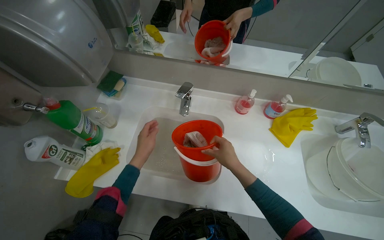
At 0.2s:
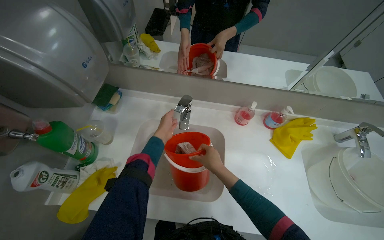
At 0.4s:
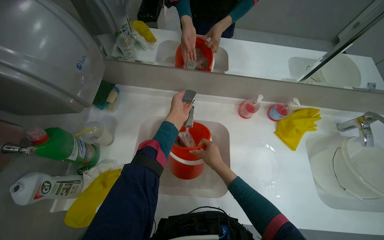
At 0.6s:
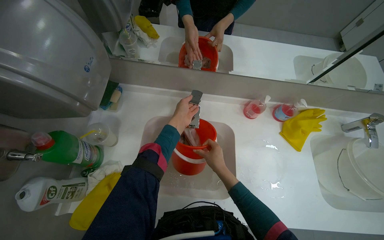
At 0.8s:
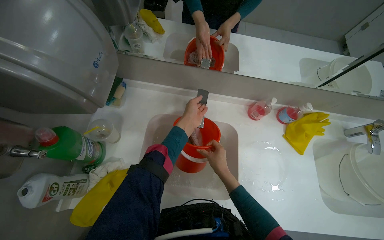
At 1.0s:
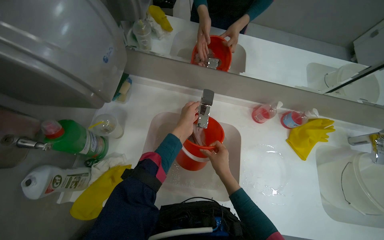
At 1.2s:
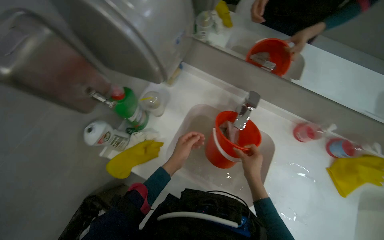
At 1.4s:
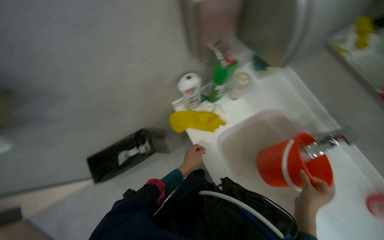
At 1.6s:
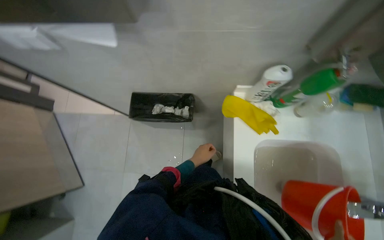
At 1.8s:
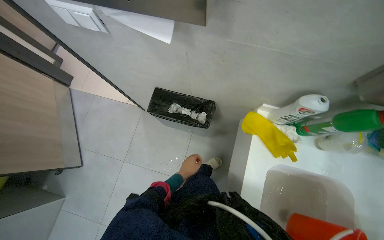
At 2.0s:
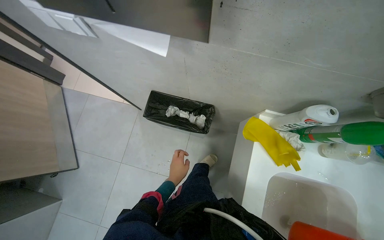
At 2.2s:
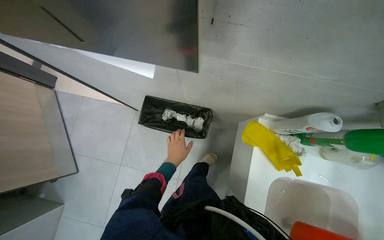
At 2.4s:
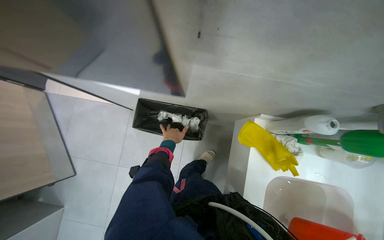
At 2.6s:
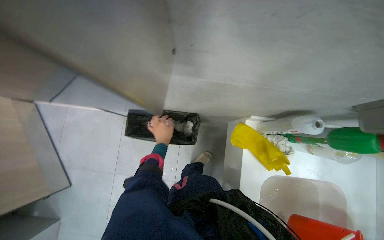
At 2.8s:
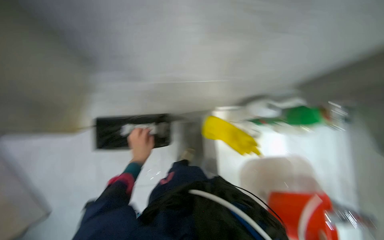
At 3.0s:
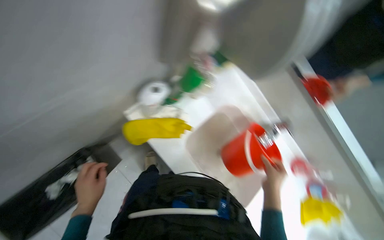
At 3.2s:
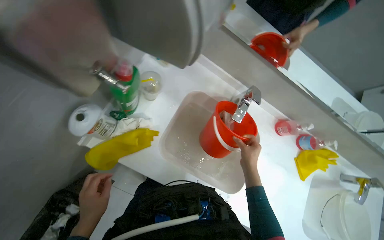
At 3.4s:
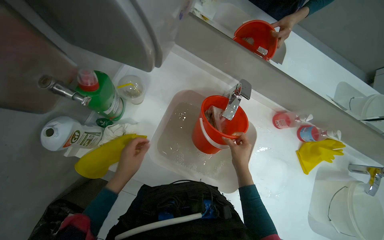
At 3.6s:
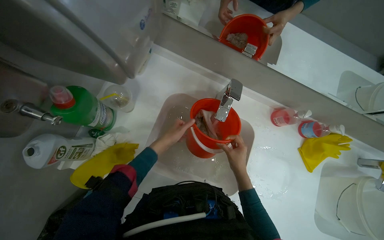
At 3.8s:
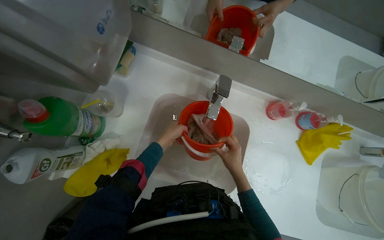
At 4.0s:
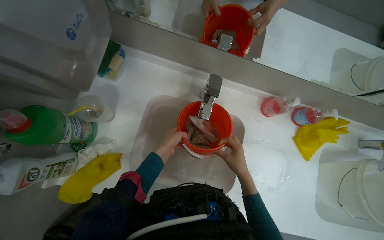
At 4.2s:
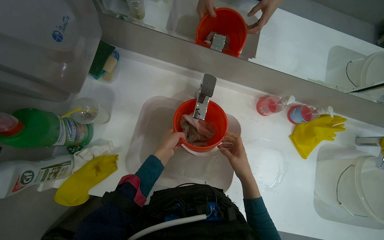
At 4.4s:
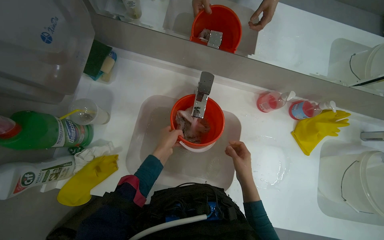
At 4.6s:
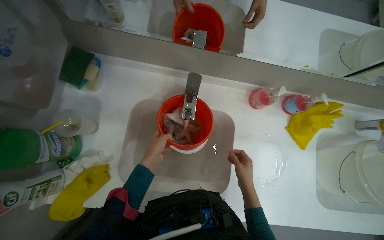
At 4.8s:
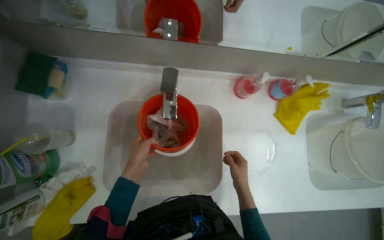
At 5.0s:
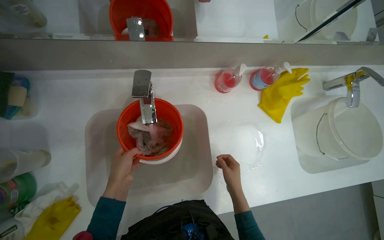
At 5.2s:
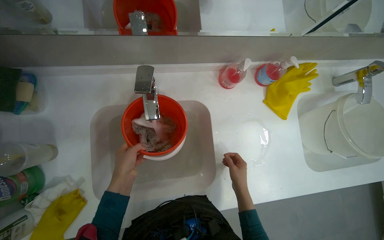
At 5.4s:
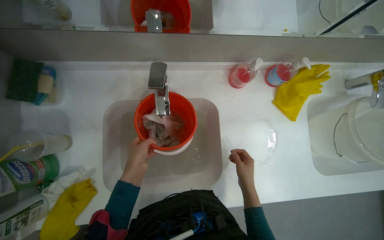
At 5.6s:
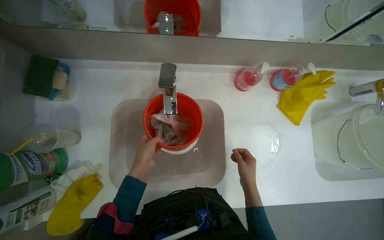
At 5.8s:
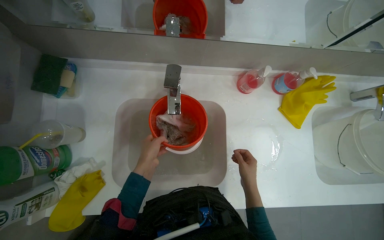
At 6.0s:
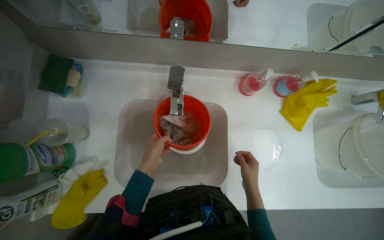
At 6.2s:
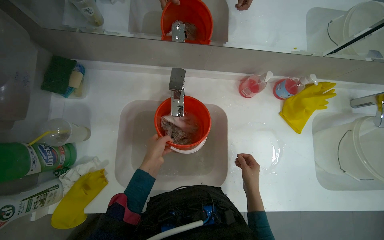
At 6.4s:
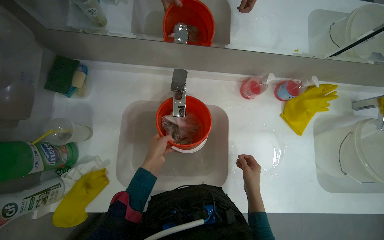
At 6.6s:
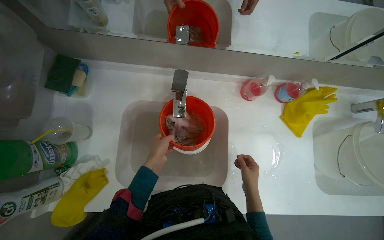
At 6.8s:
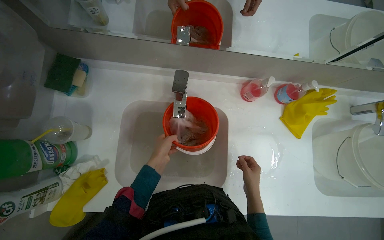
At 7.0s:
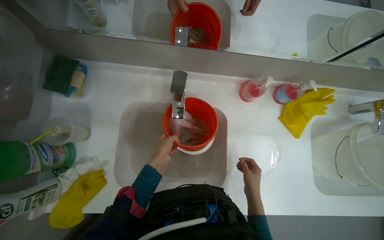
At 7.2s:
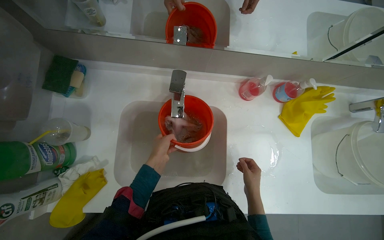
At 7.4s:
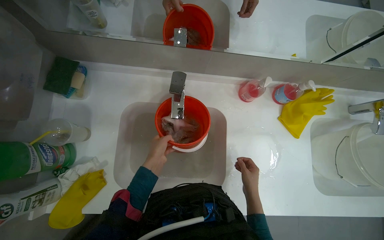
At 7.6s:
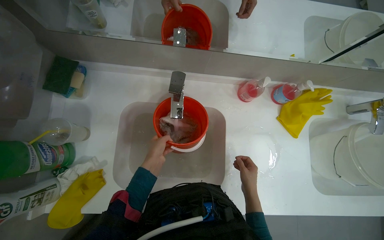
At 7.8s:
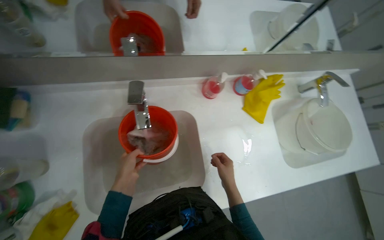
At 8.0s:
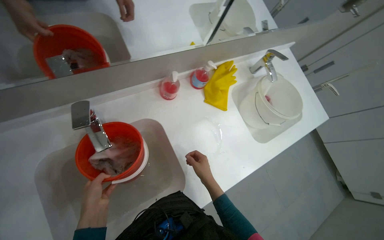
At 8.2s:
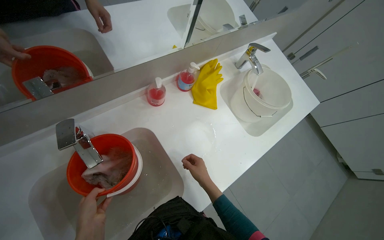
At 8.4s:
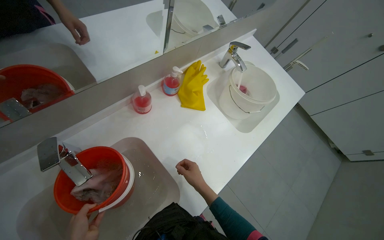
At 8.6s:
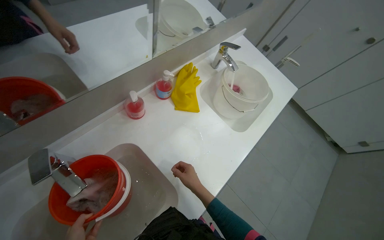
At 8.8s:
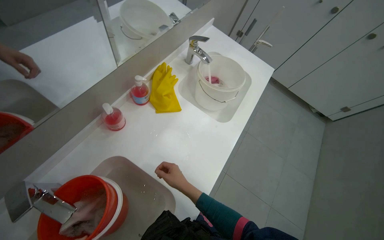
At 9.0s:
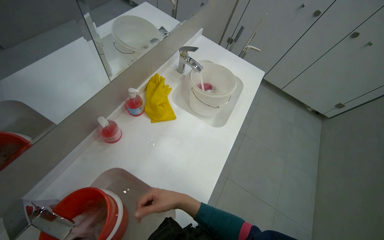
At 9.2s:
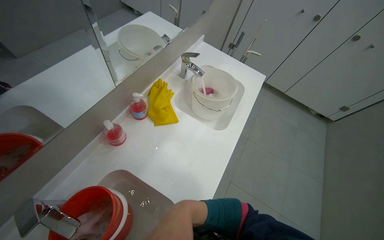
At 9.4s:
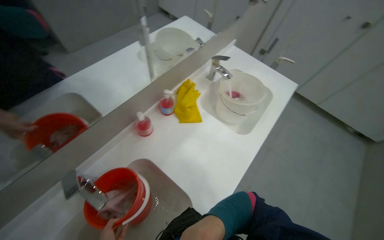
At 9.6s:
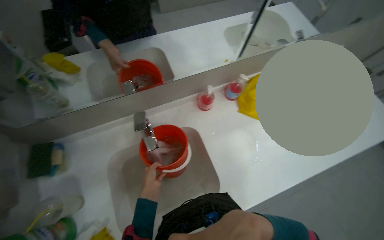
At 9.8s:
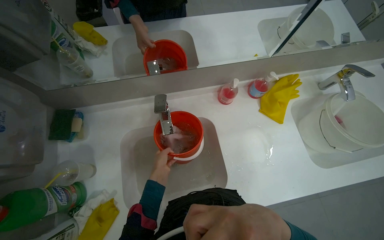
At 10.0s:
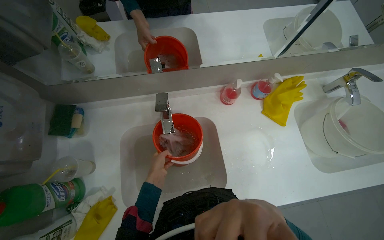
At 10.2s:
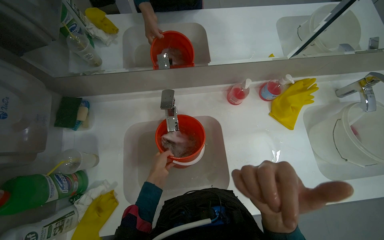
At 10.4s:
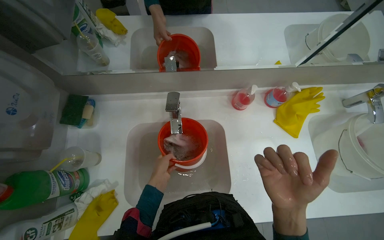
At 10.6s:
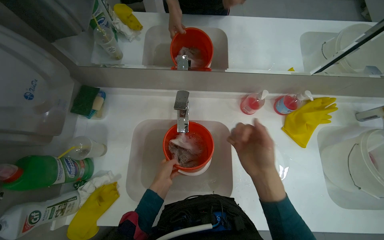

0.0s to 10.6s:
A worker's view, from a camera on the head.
Job: managing laundry.
The whole recording: Washing cloths in sinks. The worker washes and wrings various cloths in the sinks.
0.0s to 1.6s: The wearer looks approximately 85 degrees further to the left. The view tips downward by some 20 degrees.
1.6s to 3.0s: The head rotates roughly 45 degrees to the right.
3.0s to 4.6s: The camera is carried about 40 cm. The scene turns some 40 degrees counterclockwise in the picture.
6.0s to 7.6s: The hands work in one place, with small movements.
7.6s to 9.0s: The head turns to the right by about 65 degrees.
9.0s to 10.6s: The wearer looks about 65 degrees further to the left.

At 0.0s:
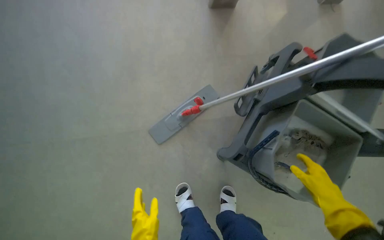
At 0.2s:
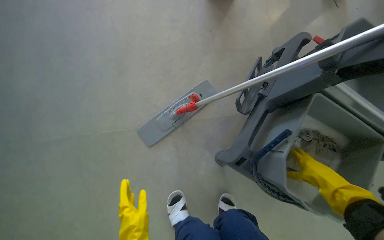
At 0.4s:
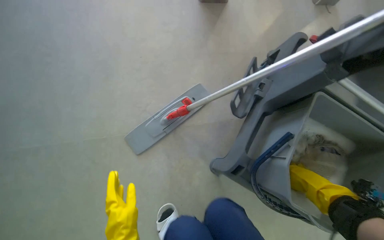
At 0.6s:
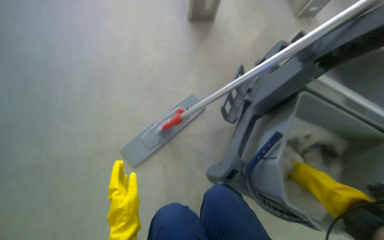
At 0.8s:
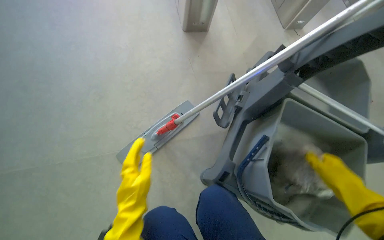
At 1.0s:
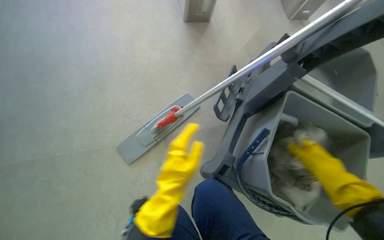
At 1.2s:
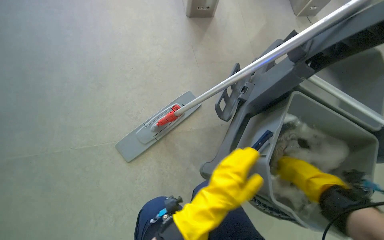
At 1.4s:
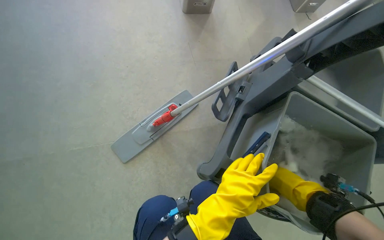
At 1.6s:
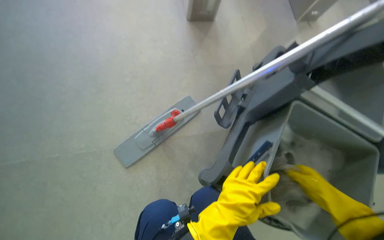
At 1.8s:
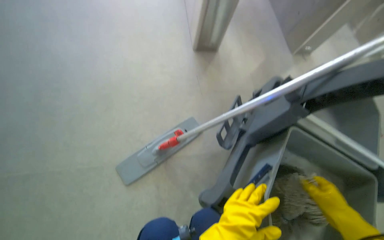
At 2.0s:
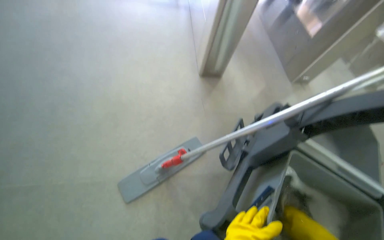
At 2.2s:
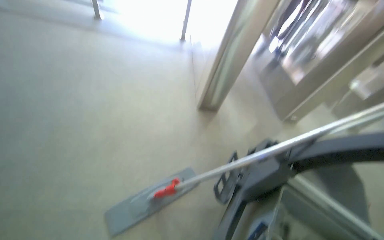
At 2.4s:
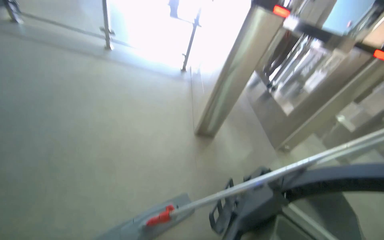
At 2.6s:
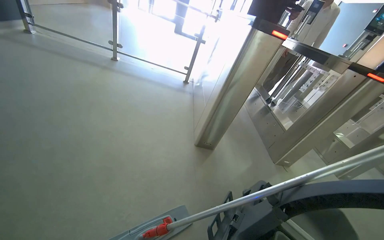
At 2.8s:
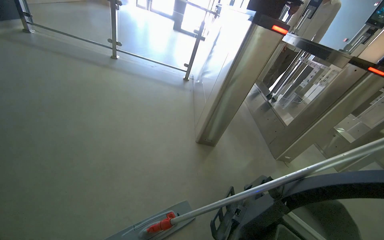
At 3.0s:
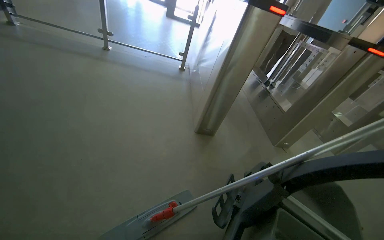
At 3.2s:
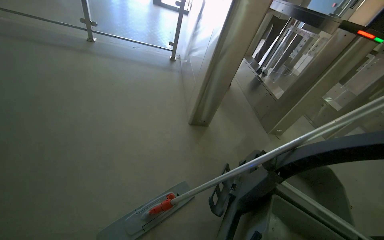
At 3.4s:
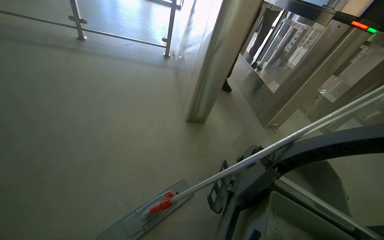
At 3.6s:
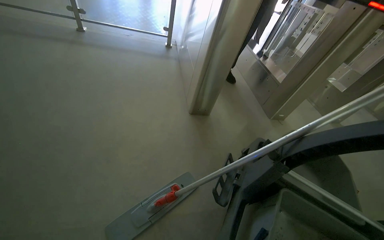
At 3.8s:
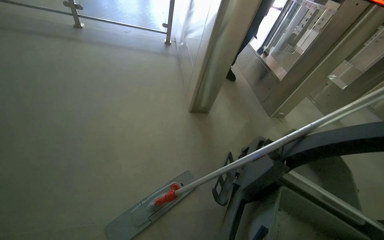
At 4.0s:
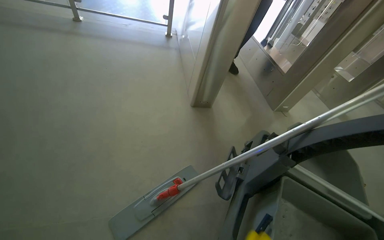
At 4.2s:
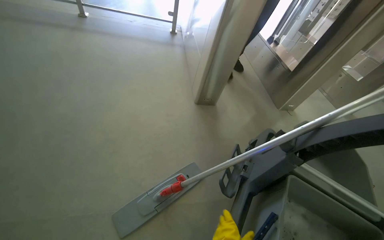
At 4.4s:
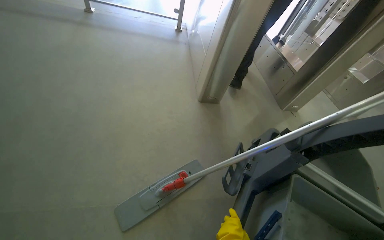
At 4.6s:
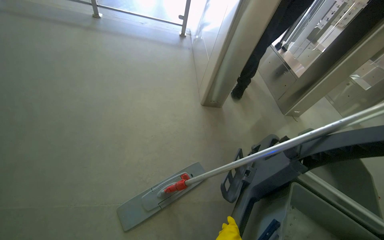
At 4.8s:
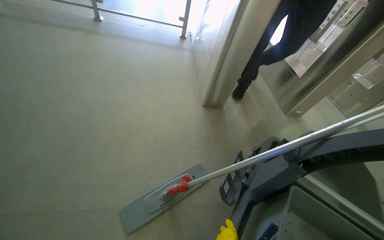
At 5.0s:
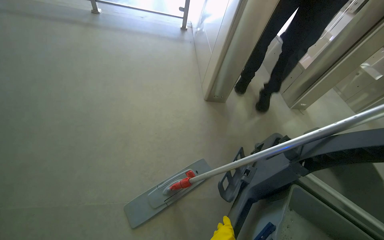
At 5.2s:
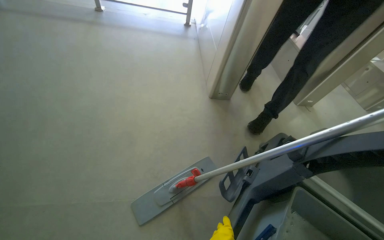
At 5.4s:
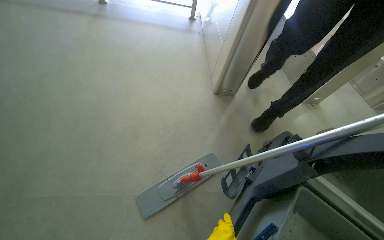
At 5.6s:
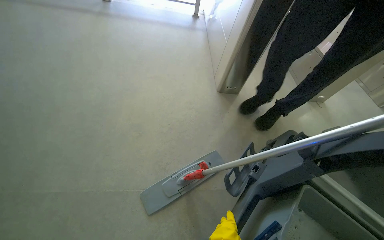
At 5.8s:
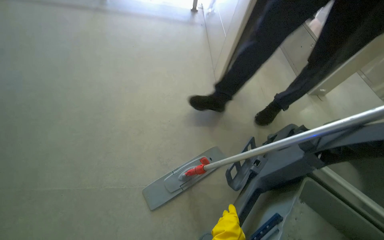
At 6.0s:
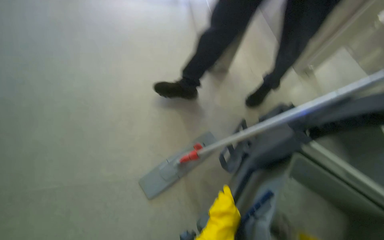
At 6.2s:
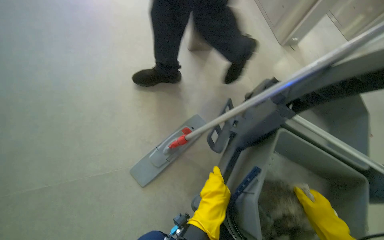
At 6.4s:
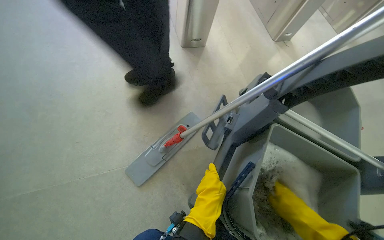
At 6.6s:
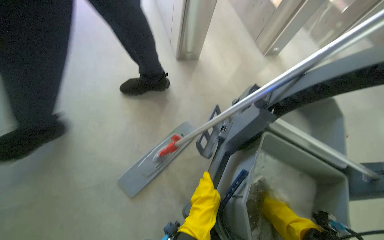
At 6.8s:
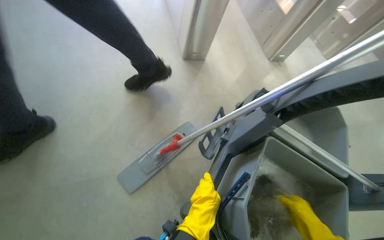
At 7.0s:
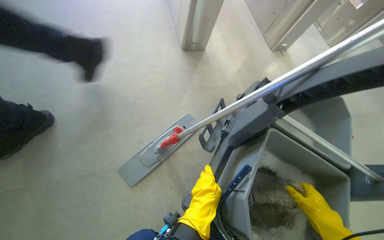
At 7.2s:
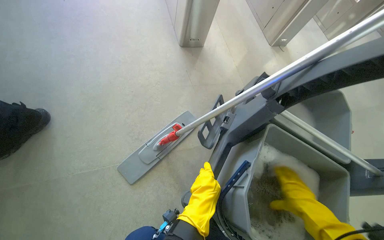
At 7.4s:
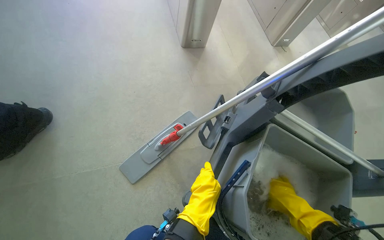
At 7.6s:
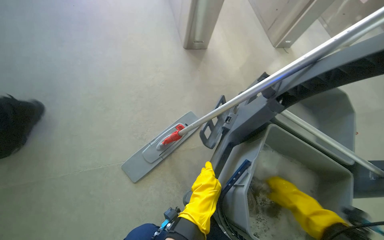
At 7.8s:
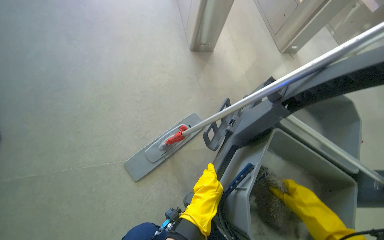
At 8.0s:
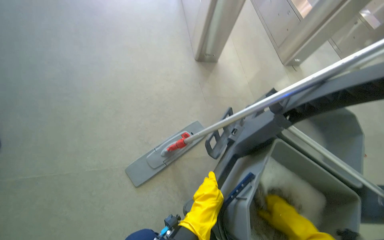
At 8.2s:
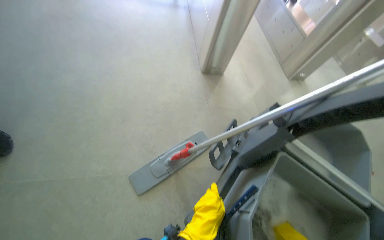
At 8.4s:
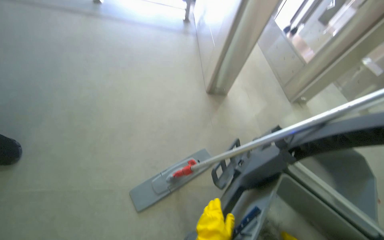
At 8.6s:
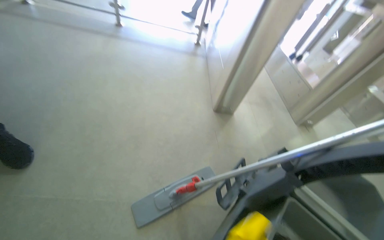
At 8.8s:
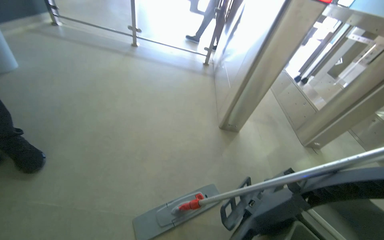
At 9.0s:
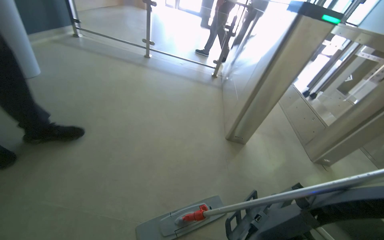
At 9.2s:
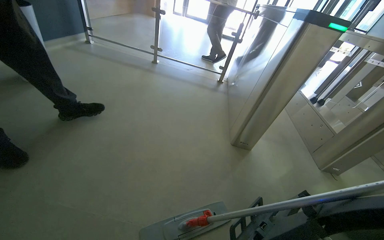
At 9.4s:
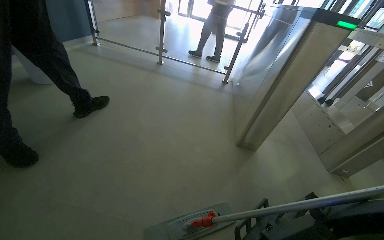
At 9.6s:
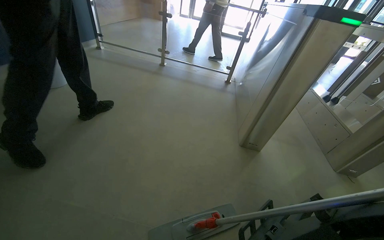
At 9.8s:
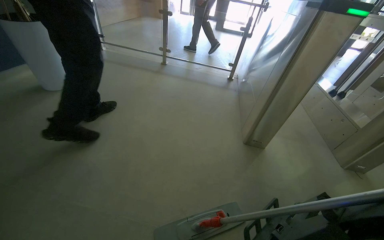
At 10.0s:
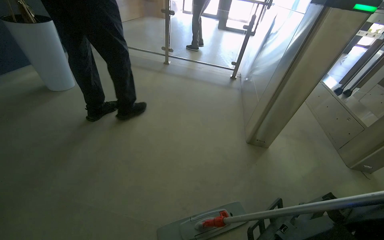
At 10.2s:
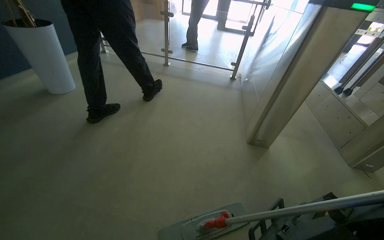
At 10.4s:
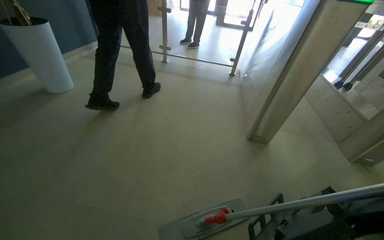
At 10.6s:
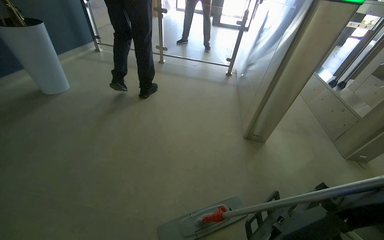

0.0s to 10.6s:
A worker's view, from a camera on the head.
Job: preparing cleaning supplies.
The whole recording: Preparing mop for cleaning. The worker wrings out and changes the mop head on the cleaning cart.
1.6s to 3.0s: The camera pitches upward, by some 35 degrees.
7.6s to 9.0s: The wearer's head swings about 20 degrees to the left. The camera pitches upward, by approximately 30 degrees.
